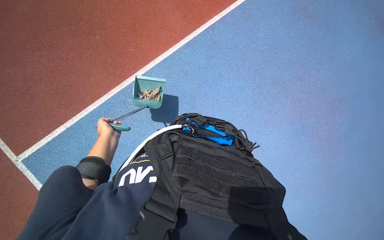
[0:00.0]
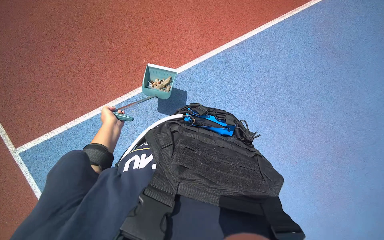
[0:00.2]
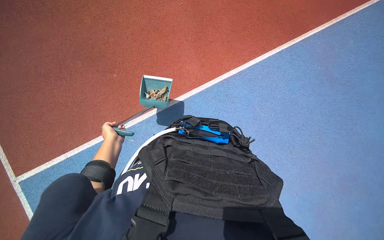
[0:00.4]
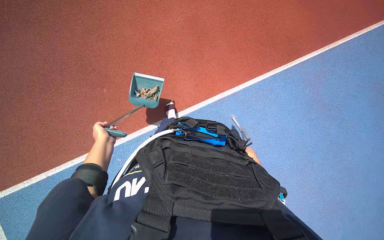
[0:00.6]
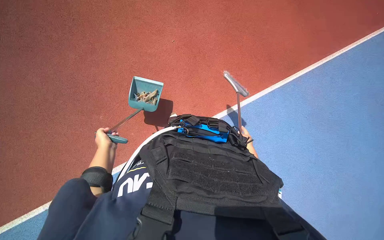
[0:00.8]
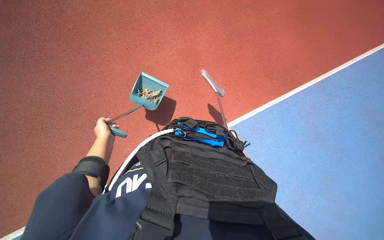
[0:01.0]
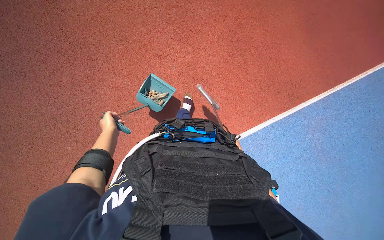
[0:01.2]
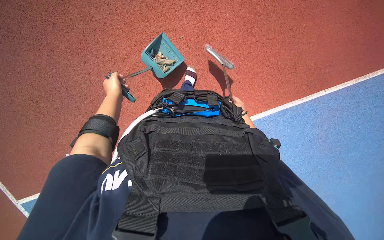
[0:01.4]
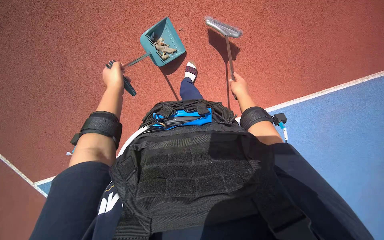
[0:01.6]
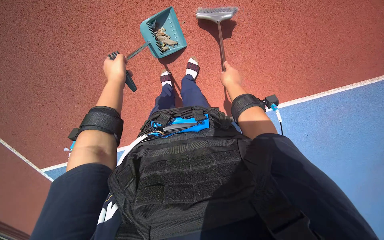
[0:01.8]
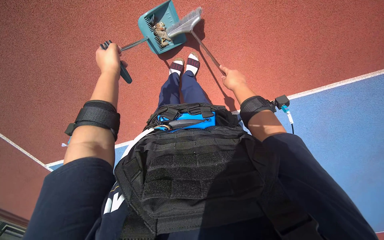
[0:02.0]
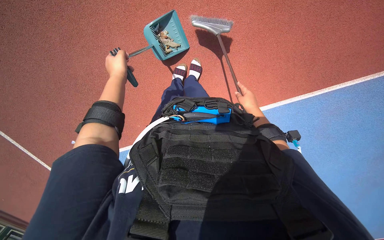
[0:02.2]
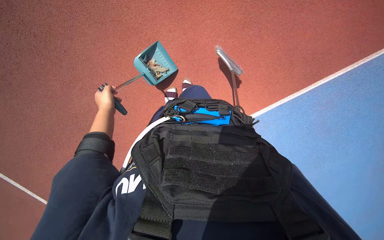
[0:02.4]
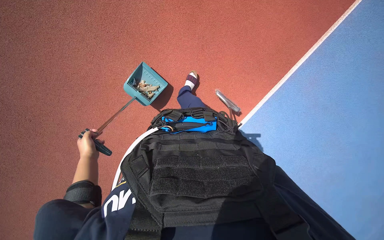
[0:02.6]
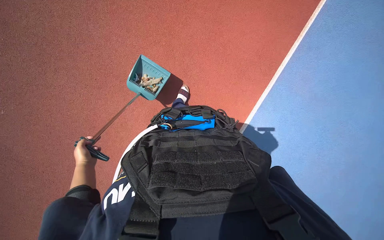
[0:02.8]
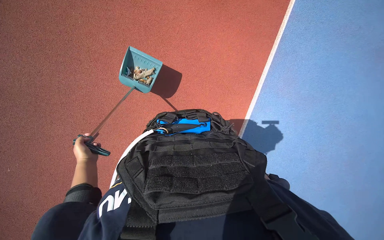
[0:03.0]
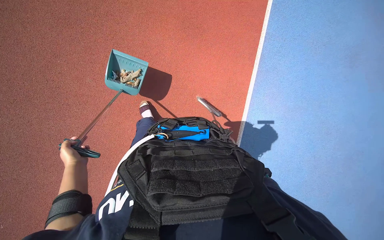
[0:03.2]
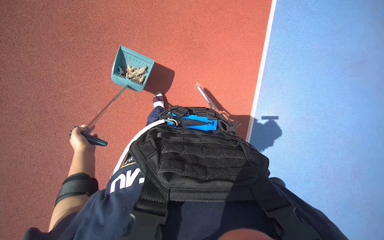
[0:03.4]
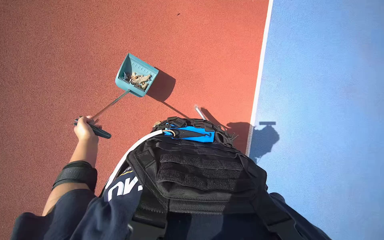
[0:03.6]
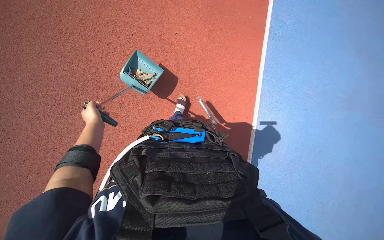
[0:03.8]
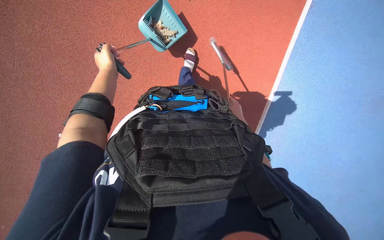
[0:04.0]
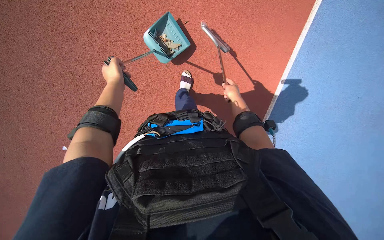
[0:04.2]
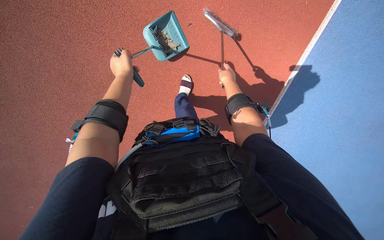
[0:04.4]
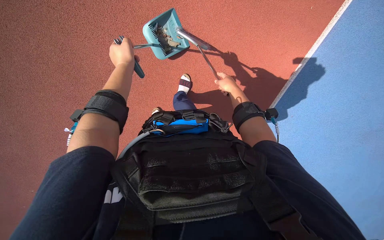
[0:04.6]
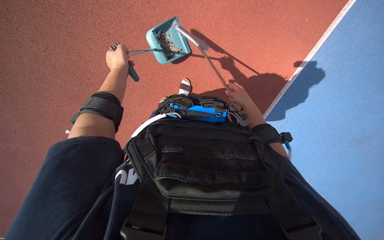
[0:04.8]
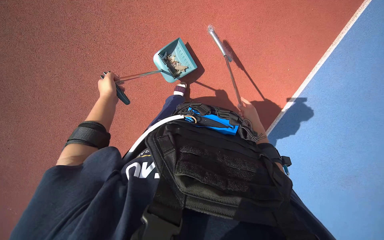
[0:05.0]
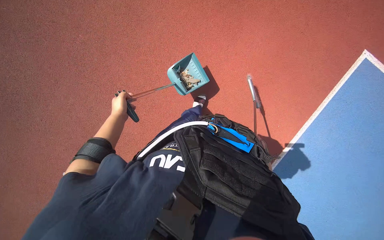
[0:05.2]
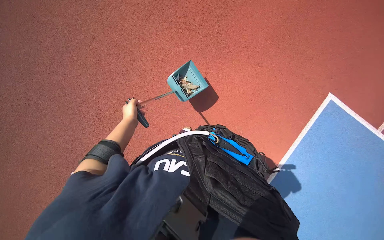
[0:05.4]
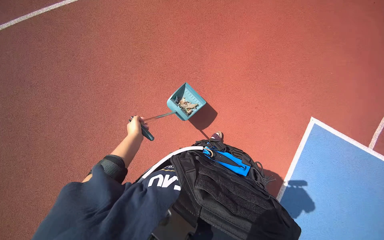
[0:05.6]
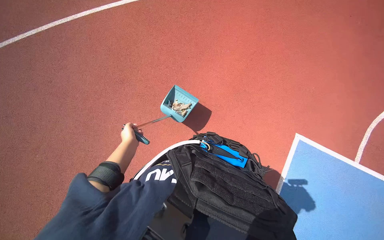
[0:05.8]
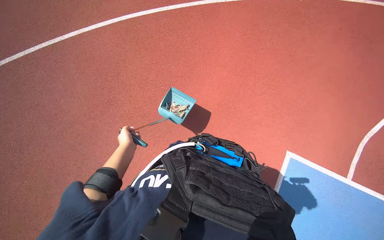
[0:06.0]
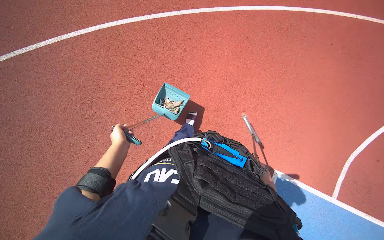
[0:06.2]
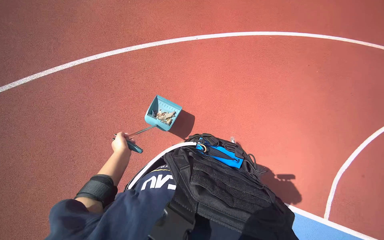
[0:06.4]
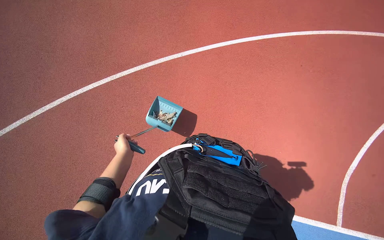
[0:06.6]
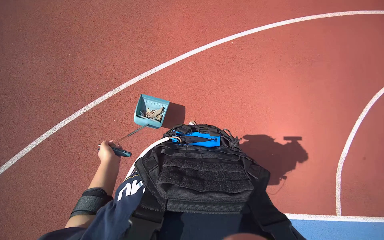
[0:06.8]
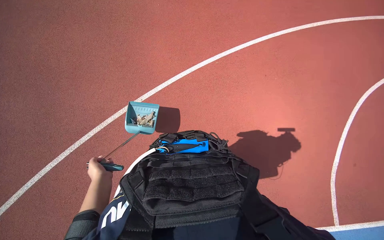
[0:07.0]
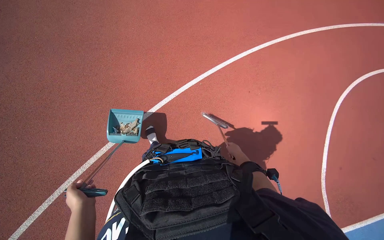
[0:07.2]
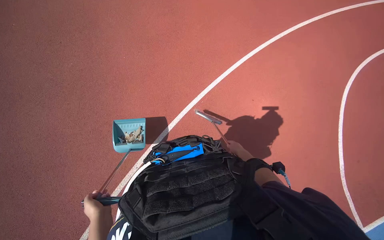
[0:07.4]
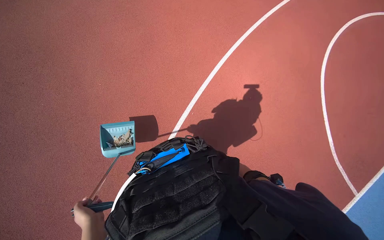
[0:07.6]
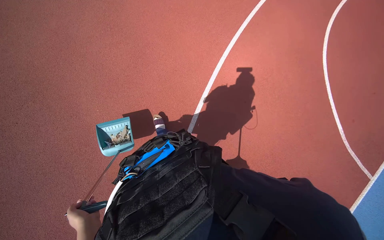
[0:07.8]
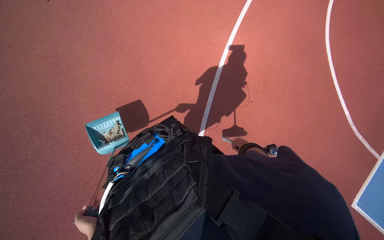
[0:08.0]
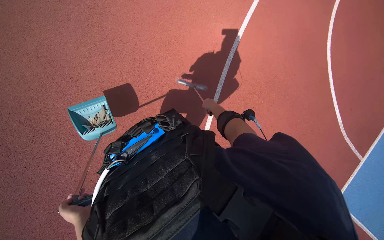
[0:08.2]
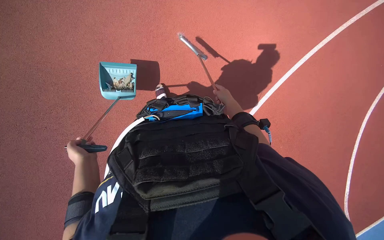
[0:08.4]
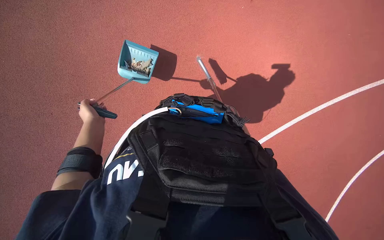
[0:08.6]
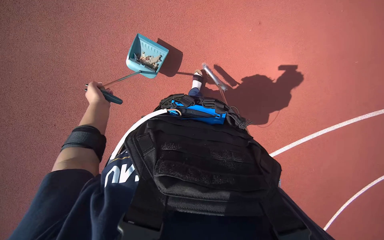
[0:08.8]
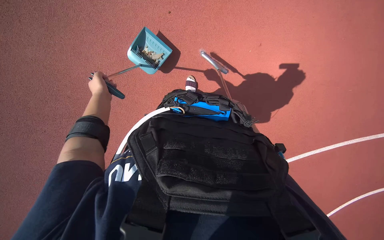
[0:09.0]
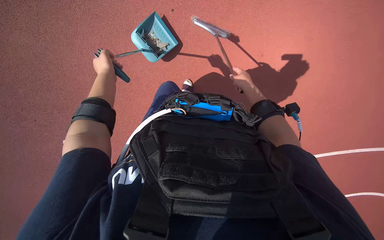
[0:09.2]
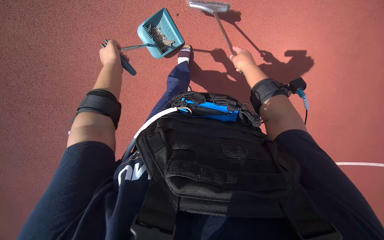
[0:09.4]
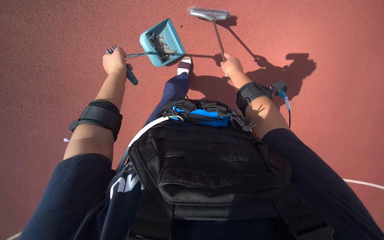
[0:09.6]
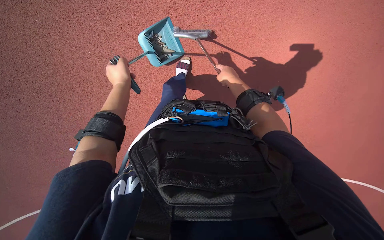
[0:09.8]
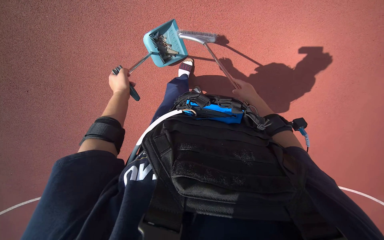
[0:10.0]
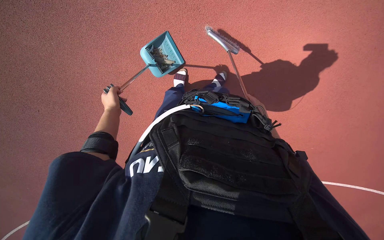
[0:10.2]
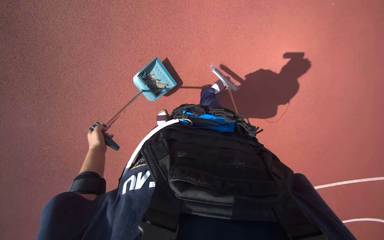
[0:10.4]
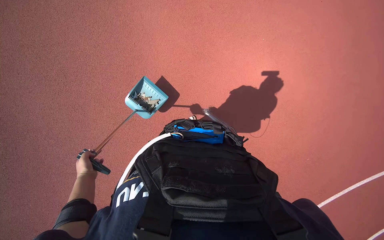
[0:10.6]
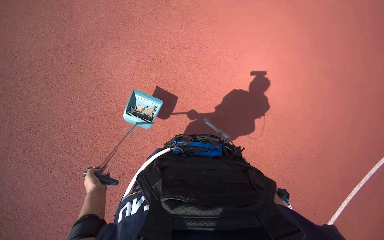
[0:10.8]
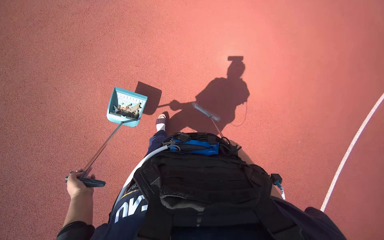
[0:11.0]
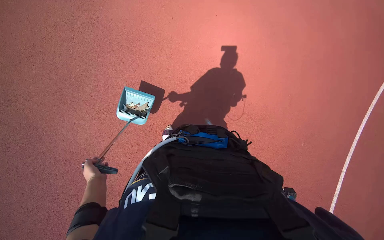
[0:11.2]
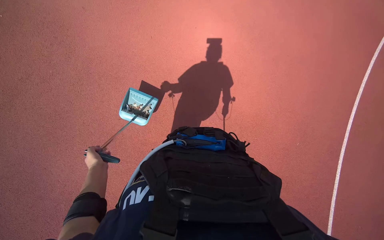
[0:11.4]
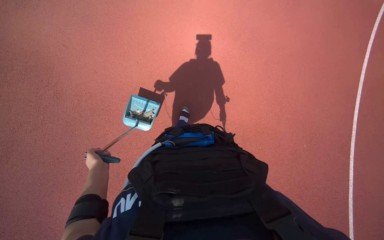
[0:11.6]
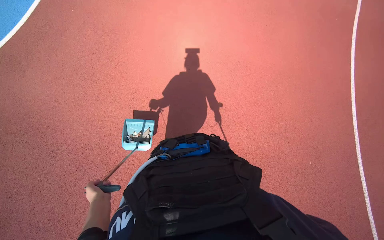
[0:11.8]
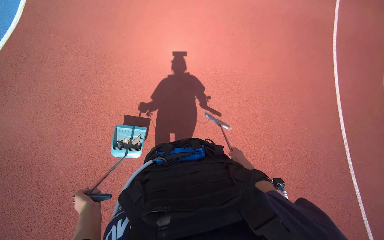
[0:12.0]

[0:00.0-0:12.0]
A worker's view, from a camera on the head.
Job: sweeping floor.
The whole recording: Sweeping and collecting debris from ground. The worker sweeps debris from the ground using a broom and collects it into a dustpan.
0:01.6 to 0:03.0: The left hand travels down the picture and to the left by about 30 cm.
0:03.0 to 0:04.4: The left hand goes some 30 cm up the picture and to the right.
0:04.4 to 0:06.0: The view tilts approximately 15 degrees upward. The left hand travels down the picture by approximately 20 cm.
0:07.6 to 0:09.0: The scene rotates clockwise by about 30 degrees.
0:09.0 to 0:10.4: The left hand is displaced down the picture by roughly 20 cm.
0:10.4 to 0:12.0: The left hand moves up and down the picture over approximately 20 cm, changing direction 2 times.

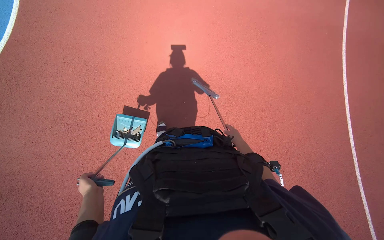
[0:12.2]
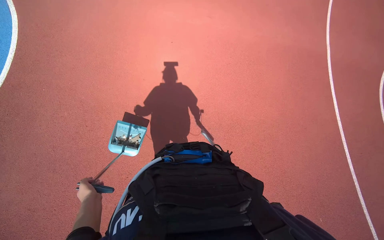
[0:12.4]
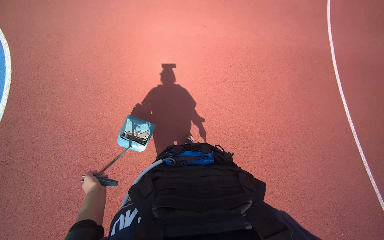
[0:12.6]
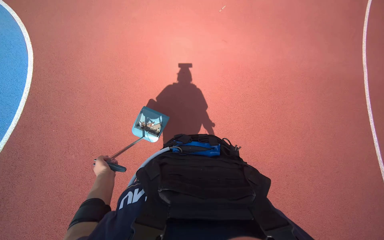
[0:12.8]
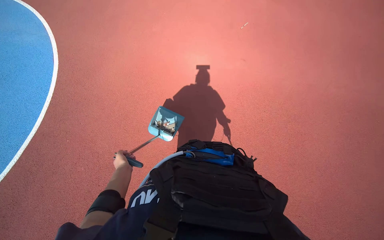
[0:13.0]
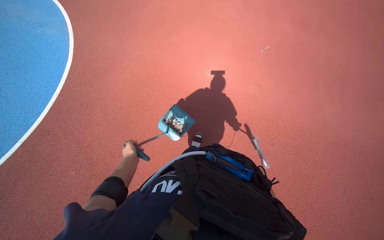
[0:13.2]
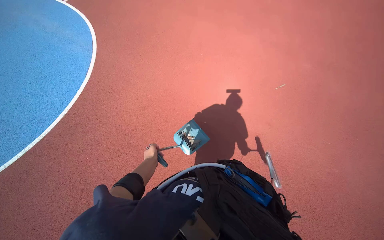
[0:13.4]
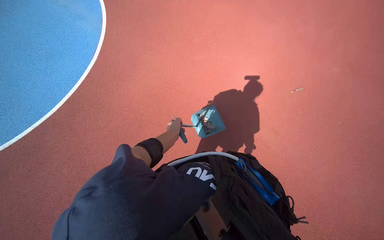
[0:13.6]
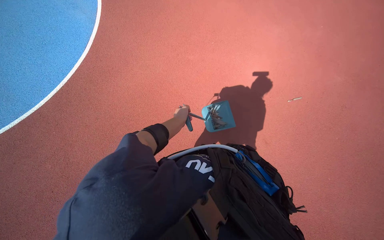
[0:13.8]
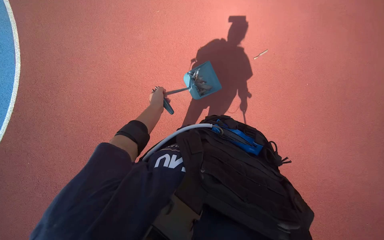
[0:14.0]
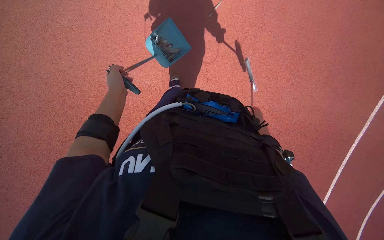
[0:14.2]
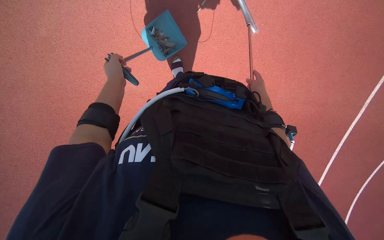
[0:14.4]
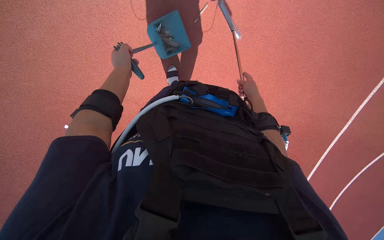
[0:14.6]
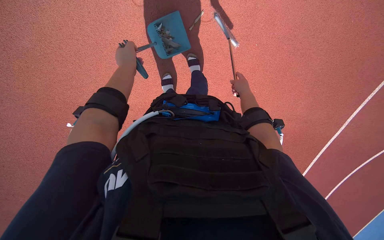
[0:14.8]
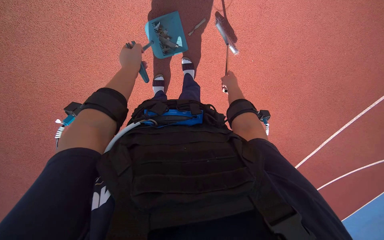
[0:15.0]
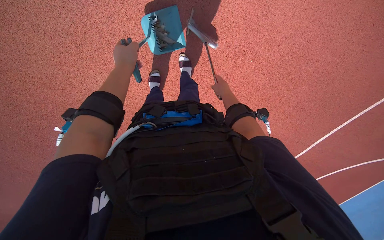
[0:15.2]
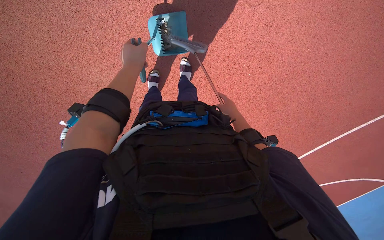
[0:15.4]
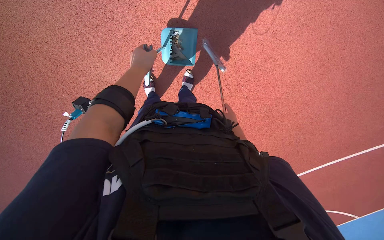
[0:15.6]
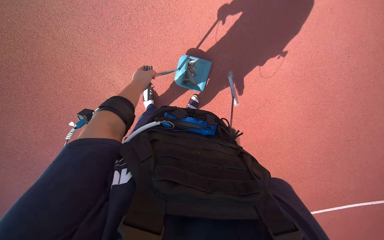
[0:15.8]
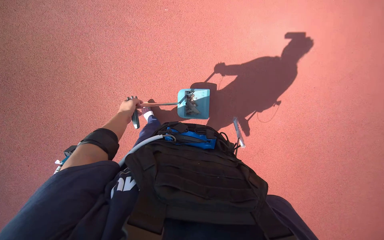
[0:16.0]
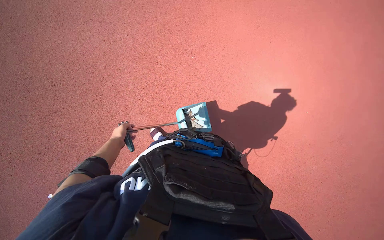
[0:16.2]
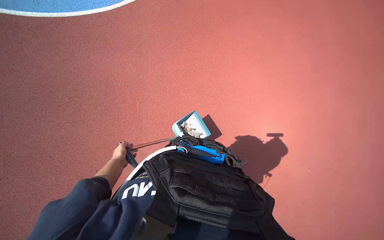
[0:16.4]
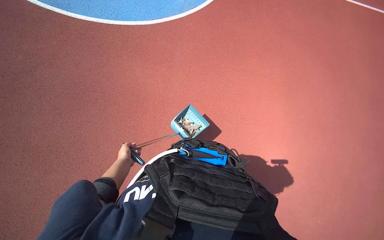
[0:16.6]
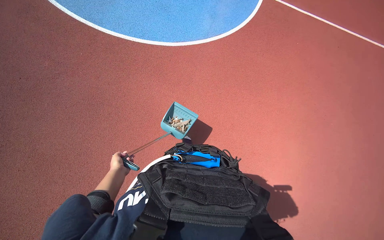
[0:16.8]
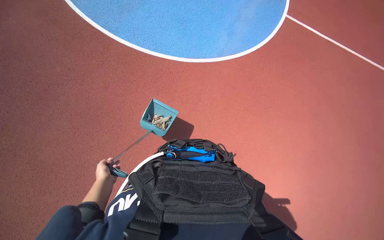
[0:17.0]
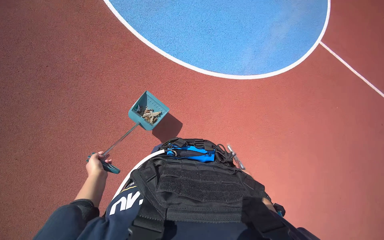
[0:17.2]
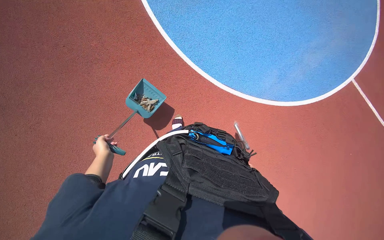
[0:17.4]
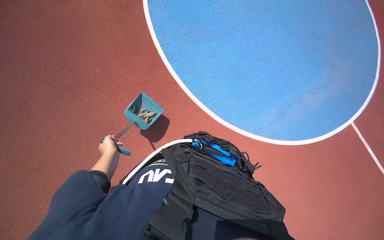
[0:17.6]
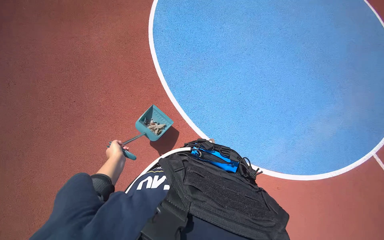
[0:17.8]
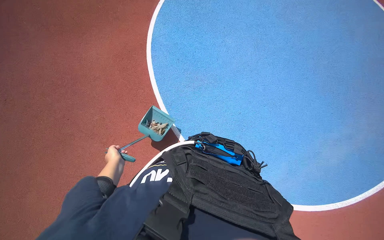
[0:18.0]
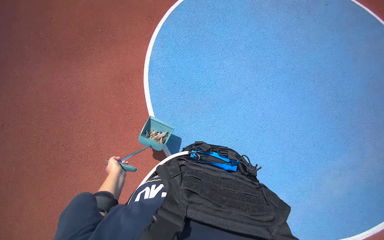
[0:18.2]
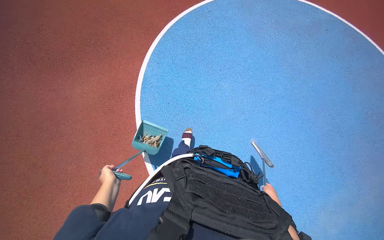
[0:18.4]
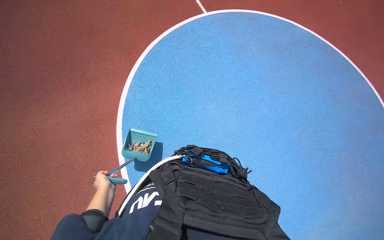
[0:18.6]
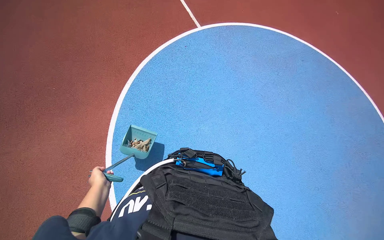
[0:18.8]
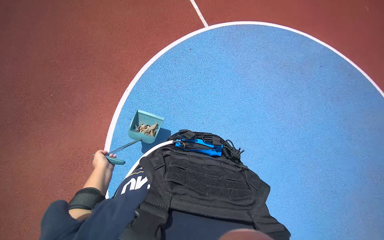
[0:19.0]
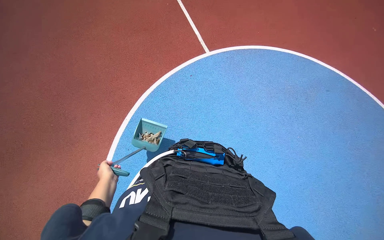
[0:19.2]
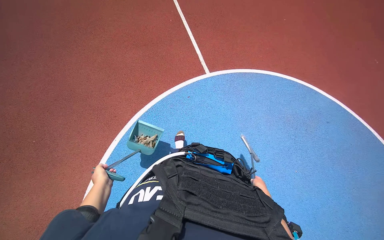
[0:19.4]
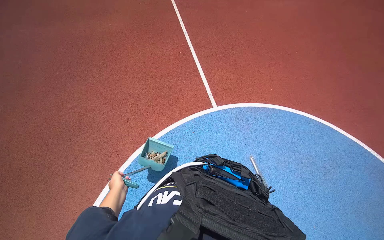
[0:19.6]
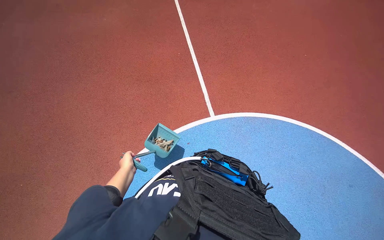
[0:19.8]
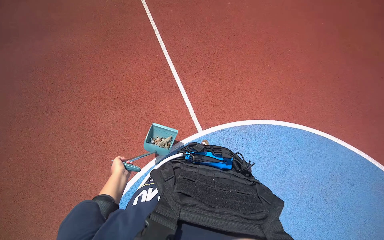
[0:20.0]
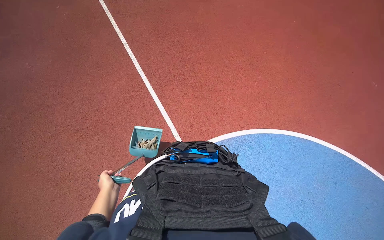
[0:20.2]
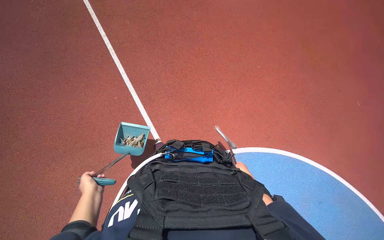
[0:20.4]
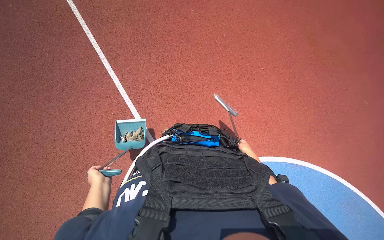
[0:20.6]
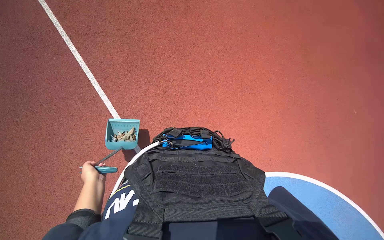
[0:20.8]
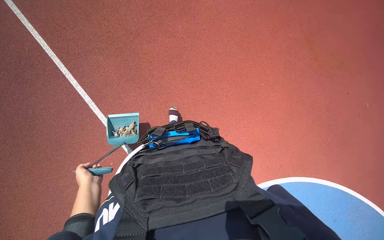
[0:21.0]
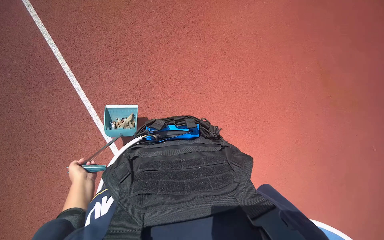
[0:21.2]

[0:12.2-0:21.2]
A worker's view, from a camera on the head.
Job: sweeping floor.
The whole recording: Sweeping and collecting debris from ground. The worker sweeps debris from the ground using a broom and collects it into a dustpan.
0:12.2 to 0:13.8: The left hand is displaced farther from the camera, up the picture and to the right by roughly 30 cm.
0:13.8 to 0:15.2: The left hand is displaced up the picture and nearer to the camera by roughly 15 cm.
0:15.2 to 0:16.6: The camera pitches upward, by some 15 degrees. The left hand goes roughly 40 cm down the picture and to the left.
0:19.8 to 0:21.2: The camera travels roughly 70 cm.
